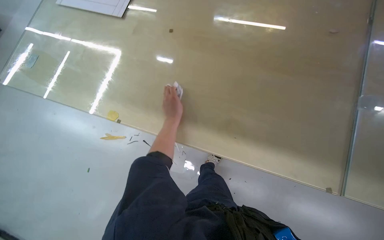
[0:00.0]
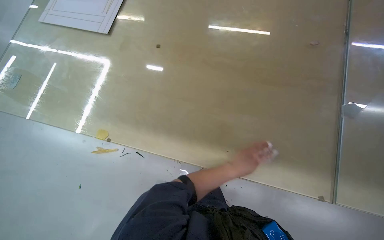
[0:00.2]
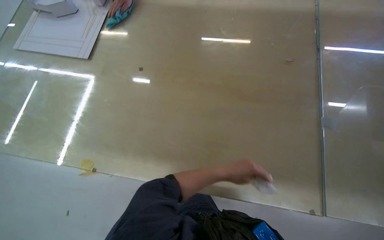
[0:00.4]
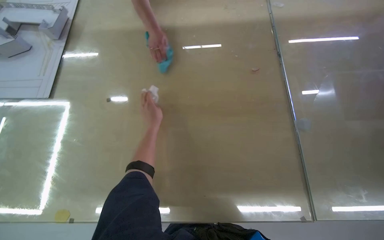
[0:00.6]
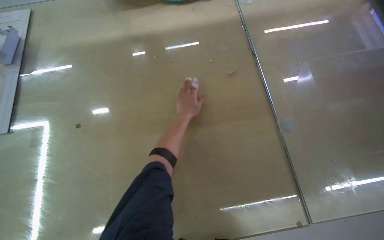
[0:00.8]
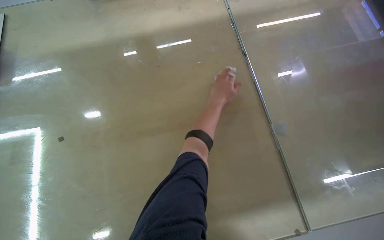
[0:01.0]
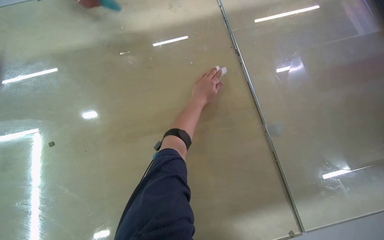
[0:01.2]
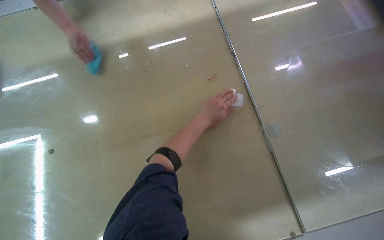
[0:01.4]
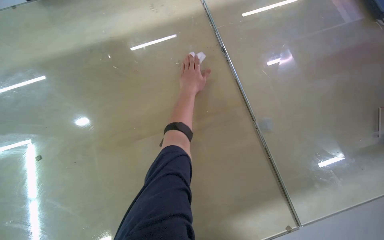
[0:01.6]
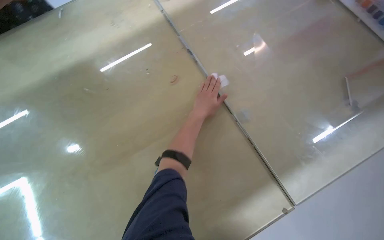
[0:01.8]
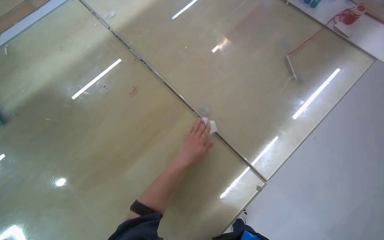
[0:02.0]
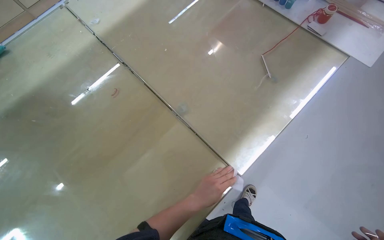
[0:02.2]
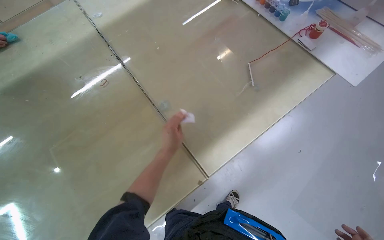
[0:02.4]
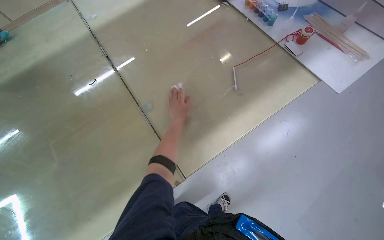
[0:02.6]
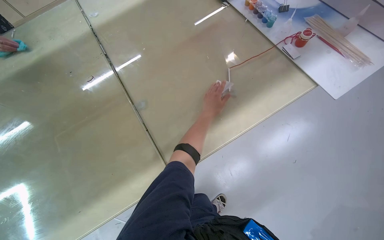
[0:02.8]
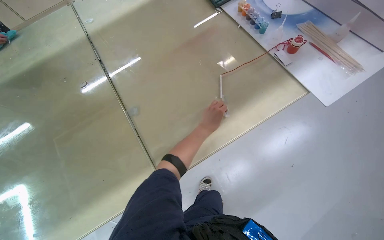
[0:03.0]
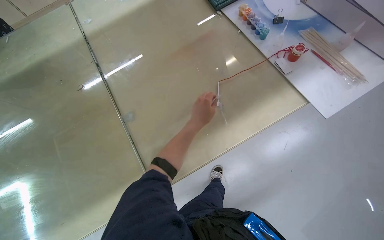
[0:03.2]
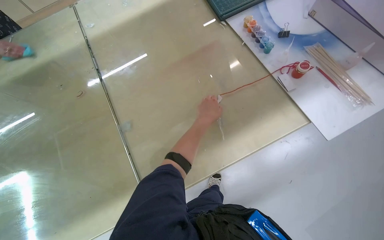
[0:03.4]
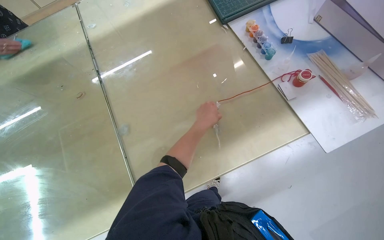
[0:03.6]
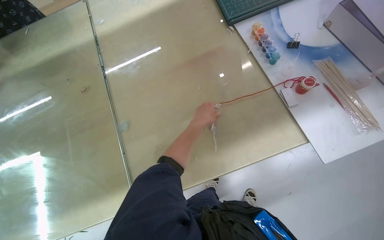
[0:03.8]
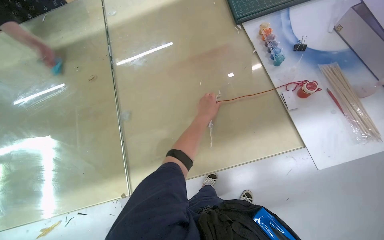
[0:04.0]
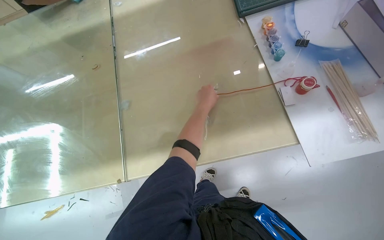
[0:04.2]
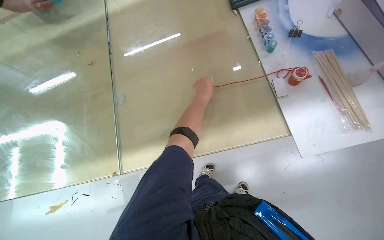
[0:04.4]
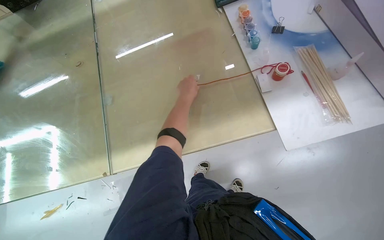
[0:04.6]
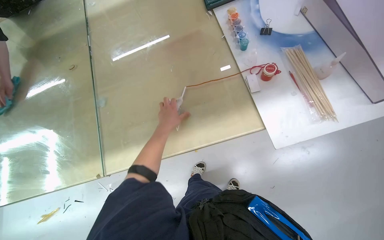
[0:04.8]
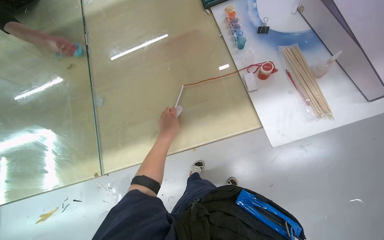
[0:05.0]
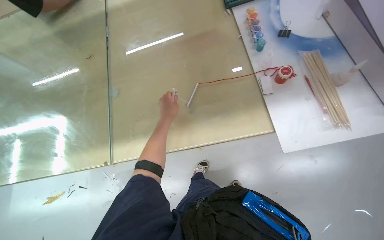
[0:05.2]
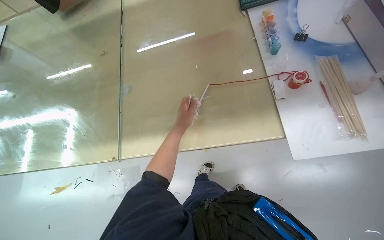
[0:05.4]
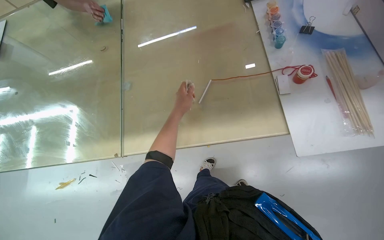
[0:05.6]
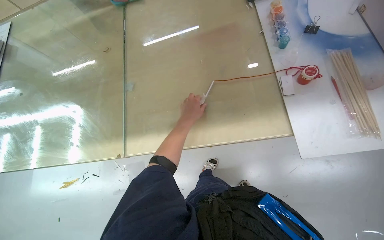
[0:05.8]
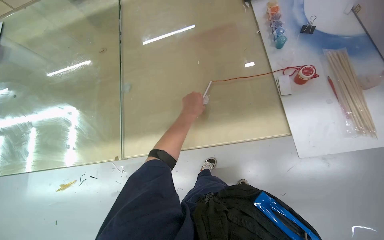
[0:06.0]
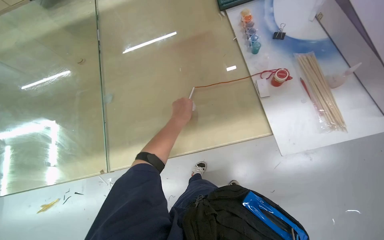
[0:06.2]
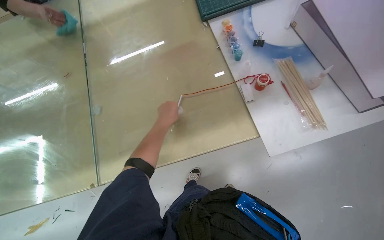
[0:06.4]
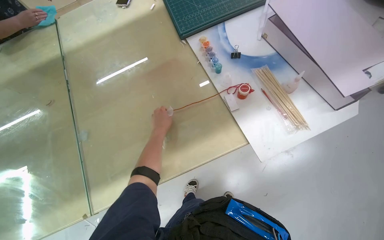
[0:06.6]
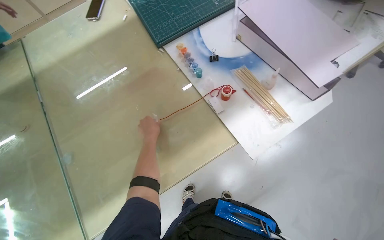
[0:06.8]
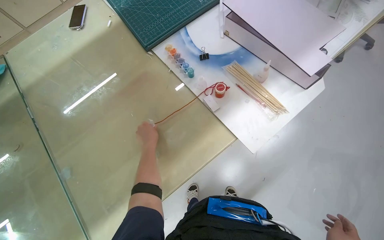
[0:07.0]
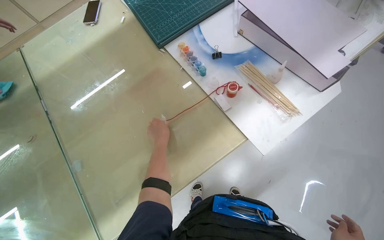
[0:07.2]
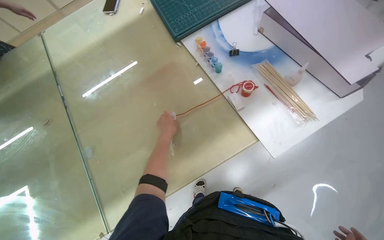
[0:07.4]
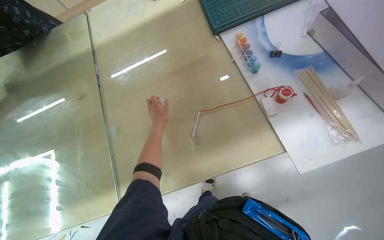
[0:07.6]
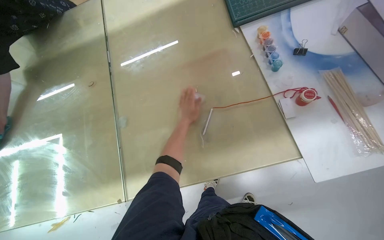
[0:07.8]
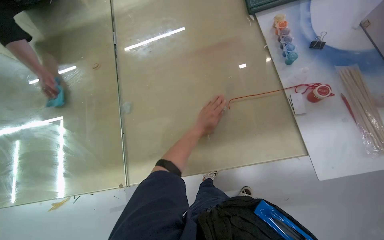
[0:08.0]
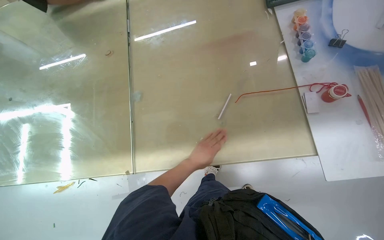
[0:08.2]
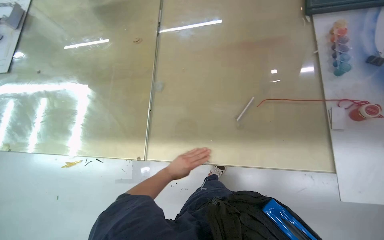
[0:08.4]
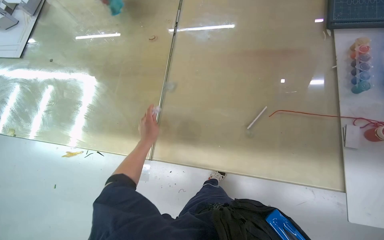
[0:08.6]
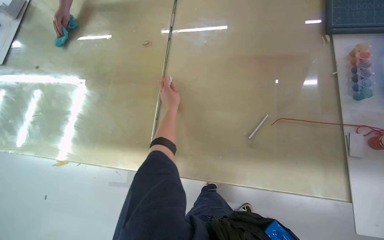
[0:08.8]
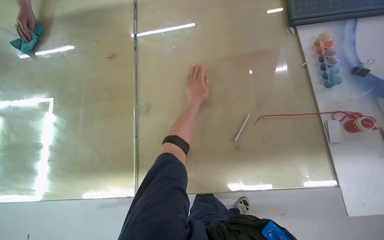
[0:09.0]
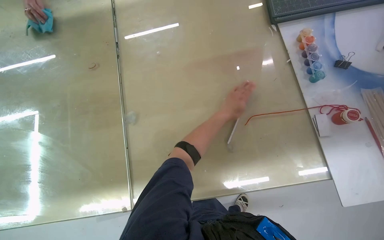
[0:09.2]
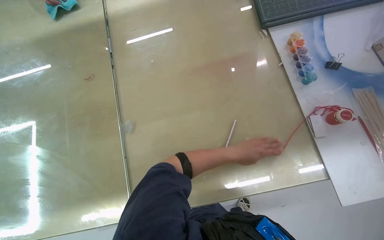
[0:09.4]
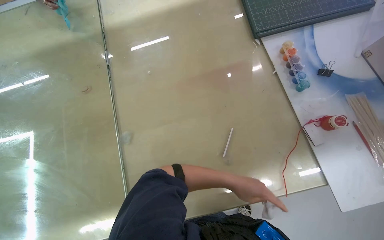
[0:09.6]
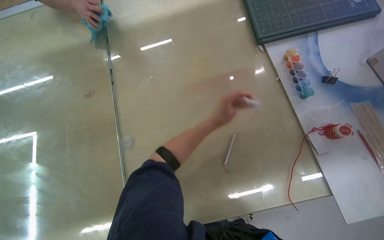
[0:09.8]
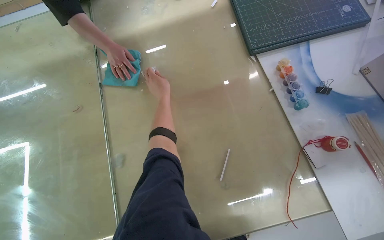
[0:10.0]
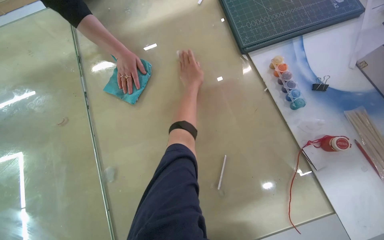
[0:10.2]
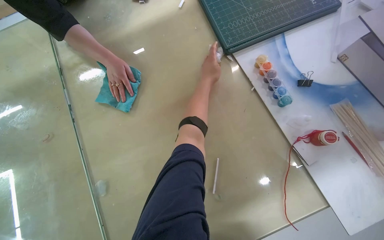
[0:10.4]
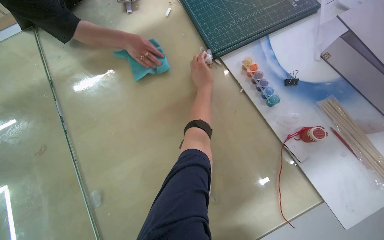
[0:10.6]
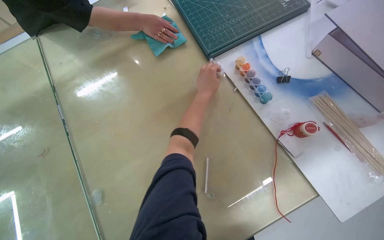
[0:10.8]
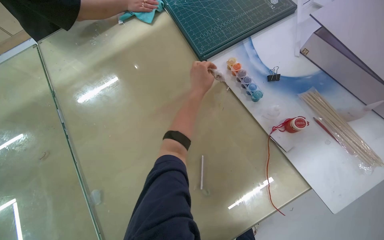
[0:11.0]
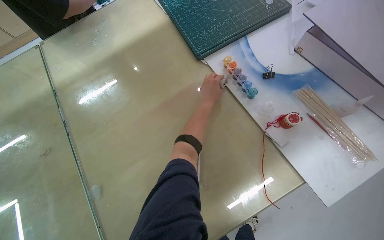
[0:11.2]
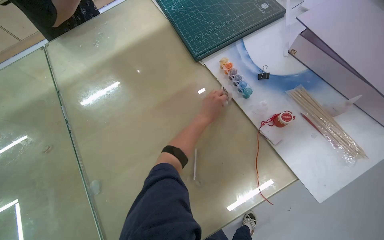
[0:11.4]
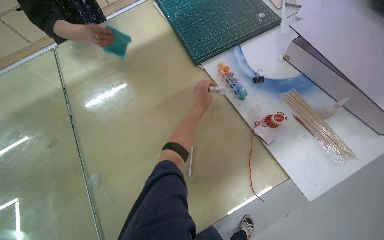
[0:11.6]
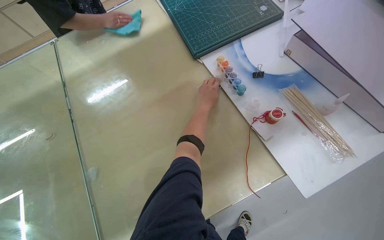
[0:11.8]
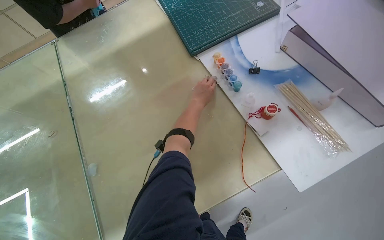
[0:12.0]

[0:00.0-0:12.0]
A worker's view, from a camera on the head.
Job: wiping surfaces.
The whole recording: Cleaning table surface. The worker wipes and cleans the table surface with a wipe and a stick.
0:00.0 to 0:01.6: The head rotates about 35 degrees to the right.
0:01.6 to 0:03.0: The head travels about 50 cm.
0:03.0 to 0:04.4: The wearer looks approximately 20 degrees further to the left. The left hand travels up the picture by approximately 15 cm.
0:04.4 to 0:06.0: The left hand goes approximately 10 cm down the picture.
0:10.4 to 0:12.0: The right hand is displaced down the picture by about 15 cm.

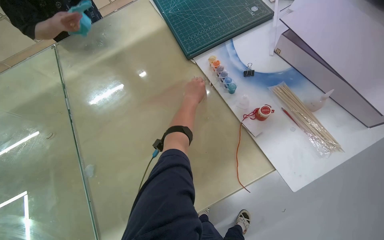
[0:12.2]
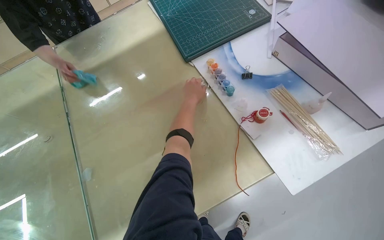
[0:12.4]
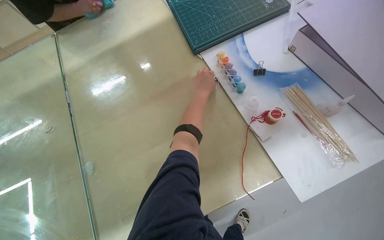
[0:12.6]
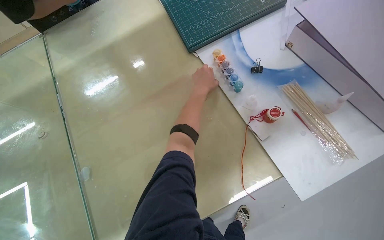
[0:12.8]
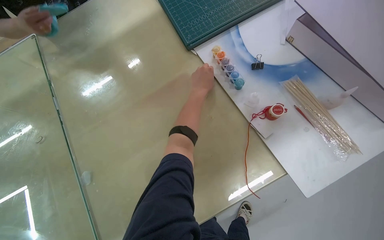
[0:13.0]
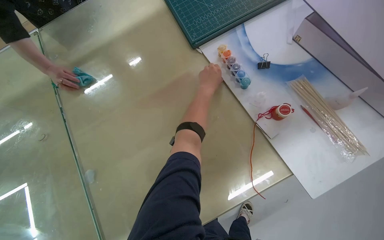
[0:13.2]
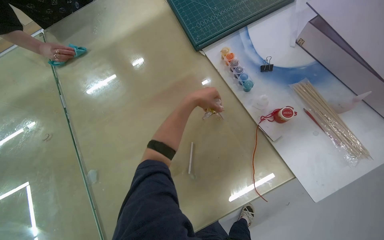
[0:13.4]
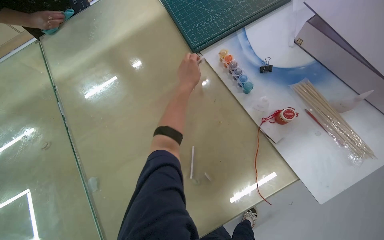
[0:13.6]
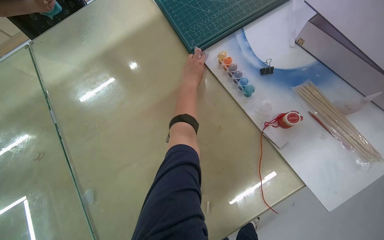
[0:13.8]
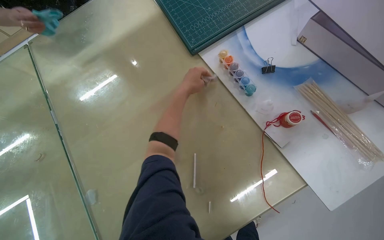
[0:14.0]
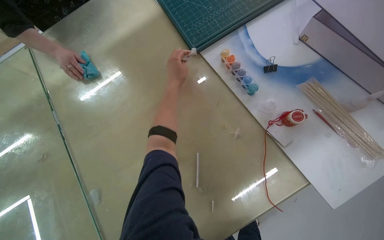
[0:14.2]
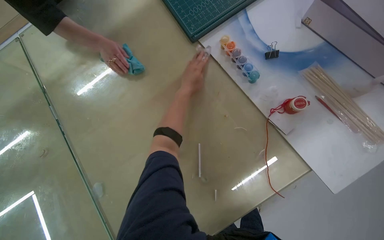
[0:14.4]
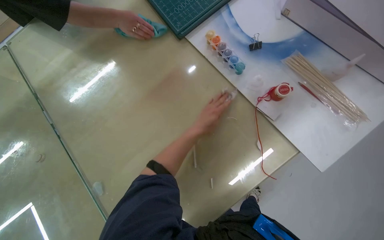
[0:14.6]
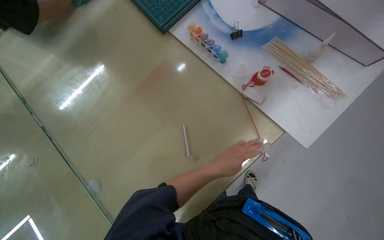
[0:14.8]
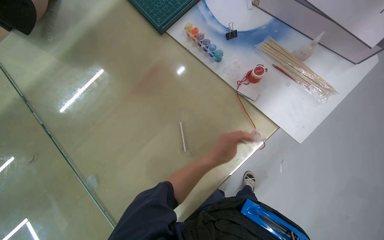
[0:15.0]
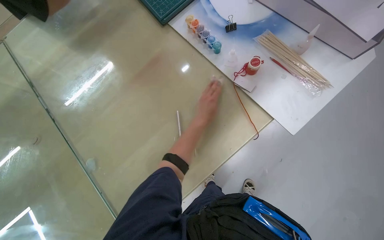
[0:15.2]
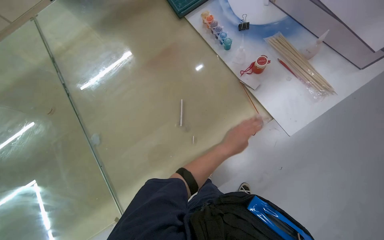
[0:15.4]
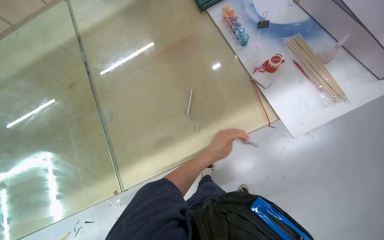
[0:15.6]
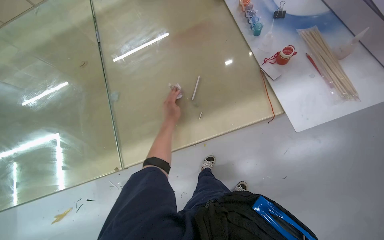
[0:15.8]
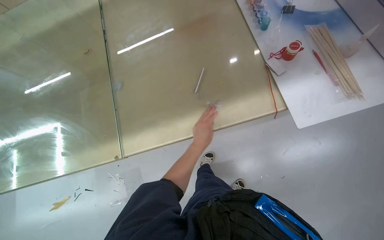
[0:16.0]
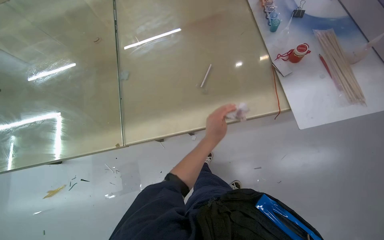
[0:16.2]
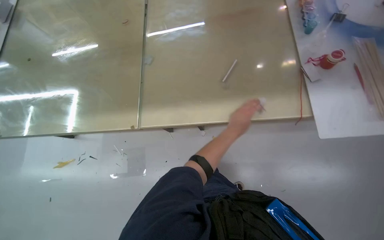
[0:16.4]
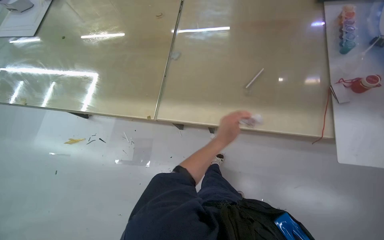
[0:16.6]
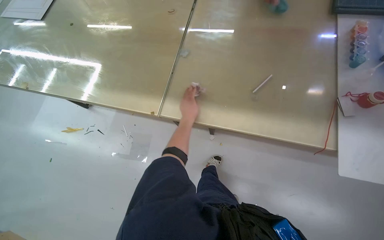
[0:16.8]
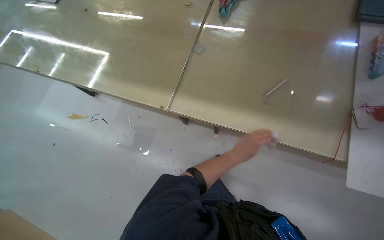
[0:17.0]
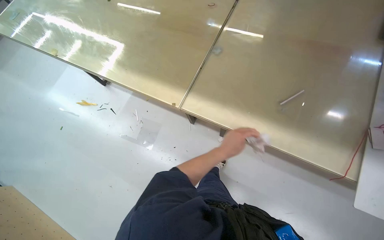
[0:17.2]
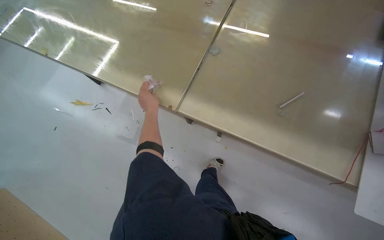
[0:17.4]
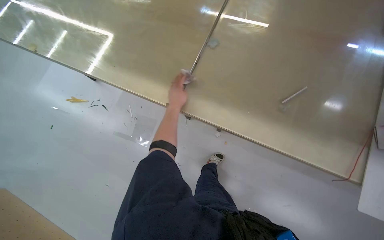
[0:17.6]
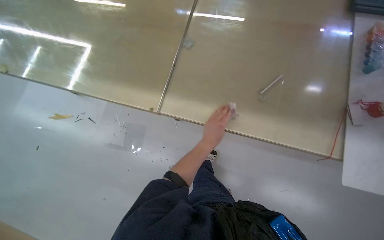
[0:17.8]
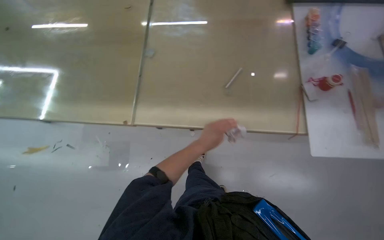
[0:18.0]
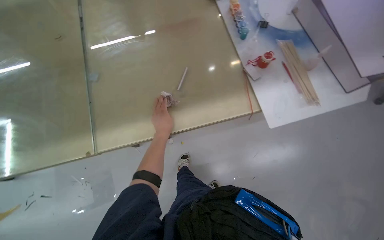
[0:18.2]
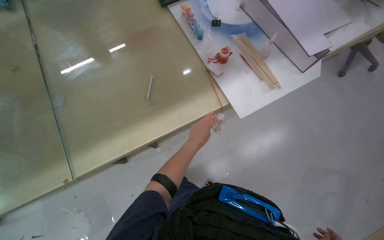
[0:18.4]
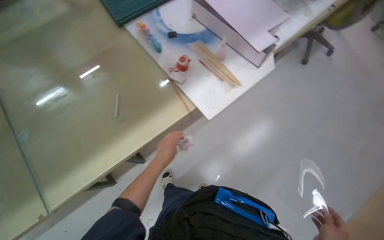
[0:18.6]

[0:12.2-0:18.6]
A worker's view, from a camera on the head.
Job: wiping surfaces.
The whole recording: Cleaning table surface. The worker wipes and cleans the table surface with a wipe and a stick.
0:12.2 to 0:13.8: The right hand goes some 10 cm up the picture.
0:13.8 to 0:15.4: The right hand shifts about 50 cm down the picture and to the right.
0:15.4 to 0:17.0: The head turns to the left by some 50 degrees.
0:17.0 to 0:18.6: The head rotates about 60 degrees to the right.

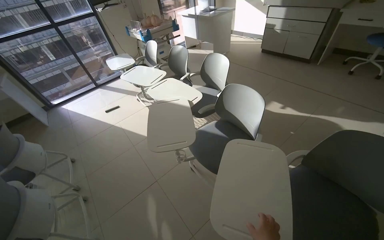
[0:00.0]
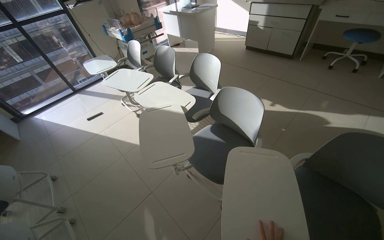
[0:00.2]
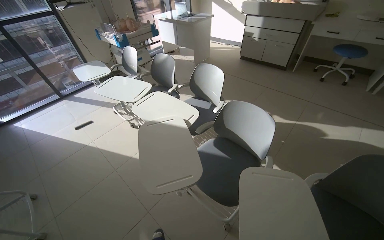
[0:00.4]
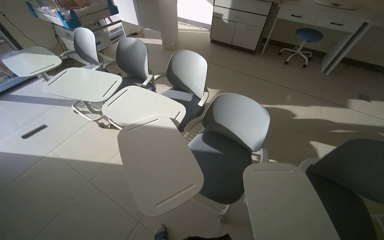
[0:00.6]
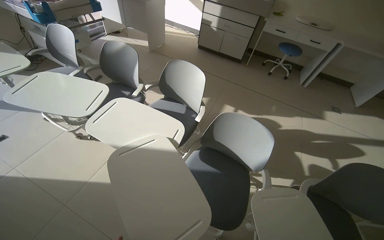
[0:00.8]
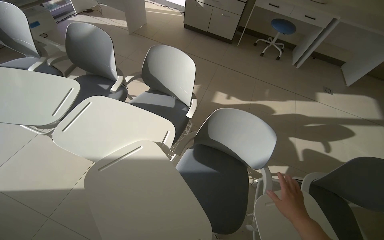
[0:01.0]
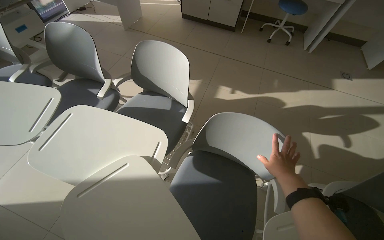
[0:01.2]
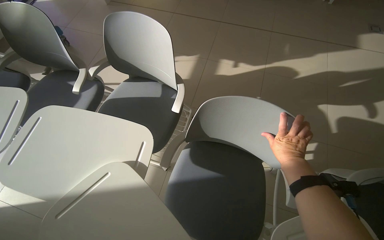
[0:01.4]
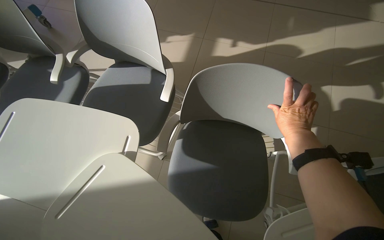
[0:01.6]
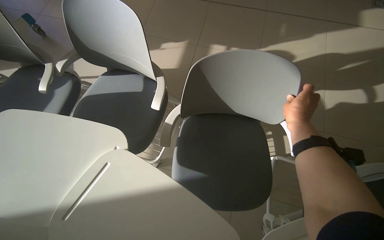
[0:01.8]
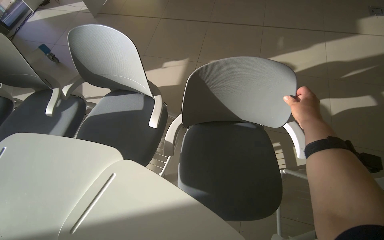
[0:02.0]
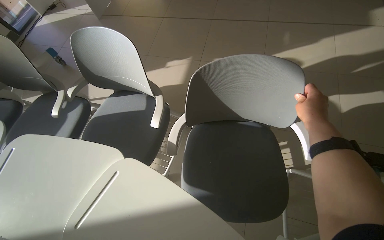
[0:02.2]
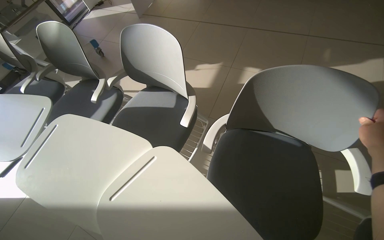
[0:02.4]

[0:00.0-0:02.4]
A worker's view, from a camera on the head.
Job: organizing items.
The whole recording: Arranging chairs with attached desks. The worker arranges the chairs with attached desks in the room.
0:00.0 to 0:01.2: The head travels approximately 80 cm. The wearer's head swings about 30 degrees to the right. The camera pitches downward, by approximately 15 degrees.
